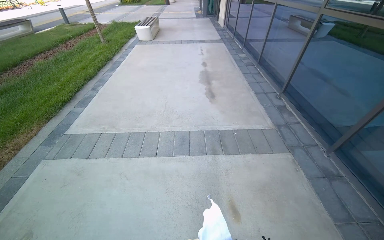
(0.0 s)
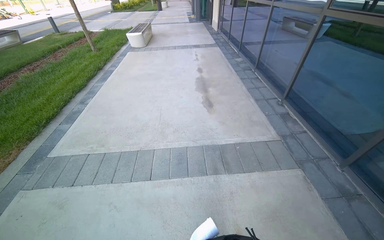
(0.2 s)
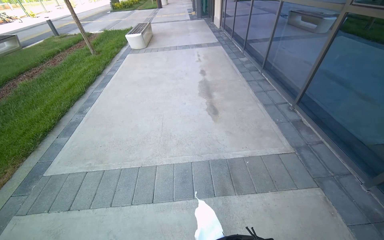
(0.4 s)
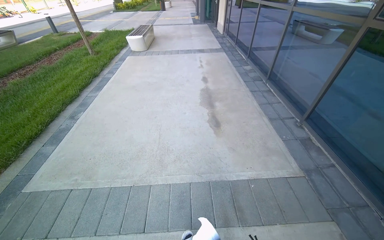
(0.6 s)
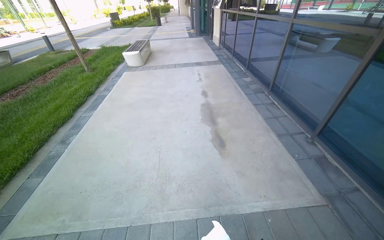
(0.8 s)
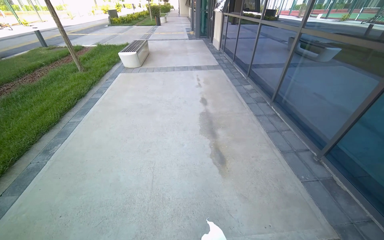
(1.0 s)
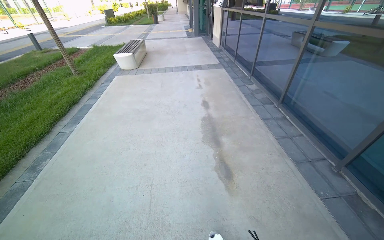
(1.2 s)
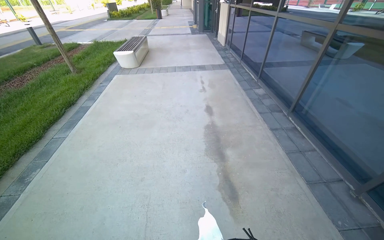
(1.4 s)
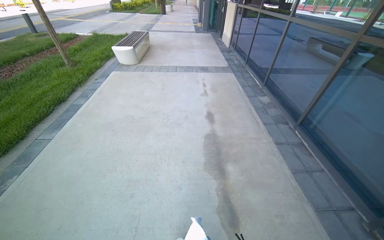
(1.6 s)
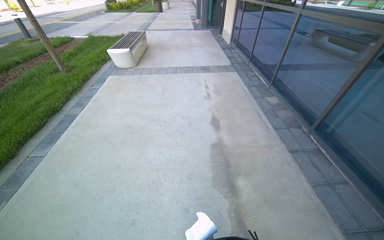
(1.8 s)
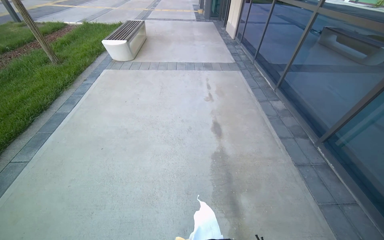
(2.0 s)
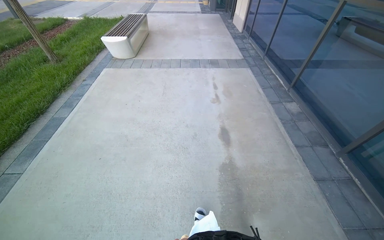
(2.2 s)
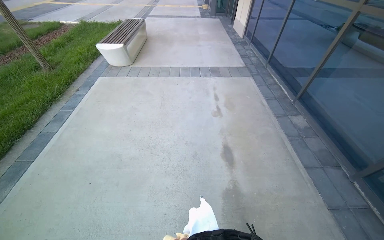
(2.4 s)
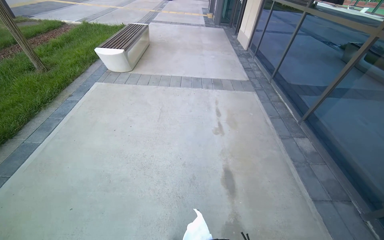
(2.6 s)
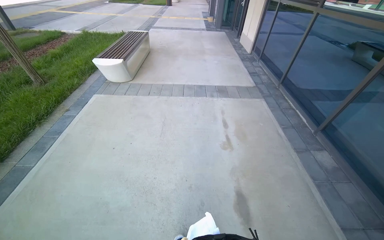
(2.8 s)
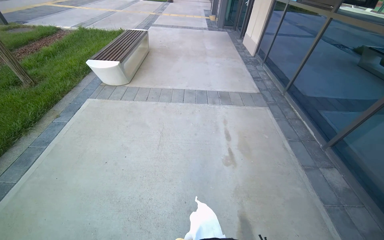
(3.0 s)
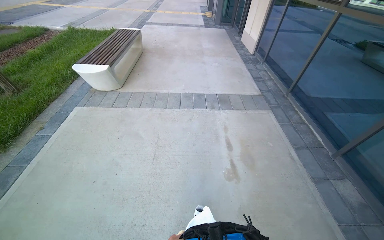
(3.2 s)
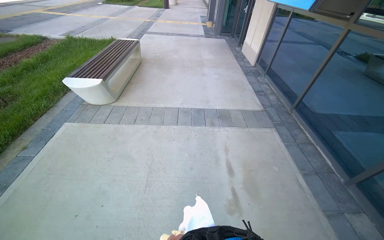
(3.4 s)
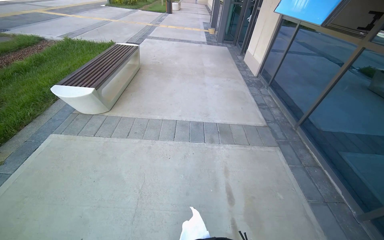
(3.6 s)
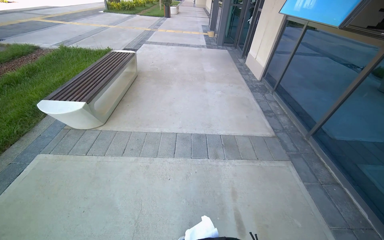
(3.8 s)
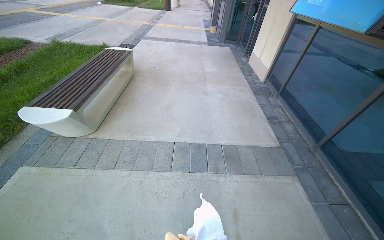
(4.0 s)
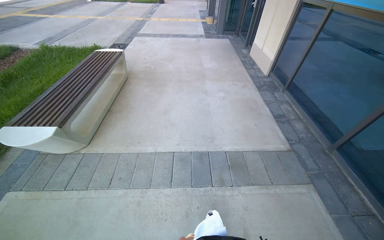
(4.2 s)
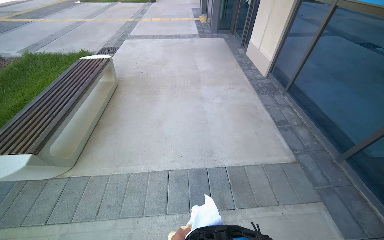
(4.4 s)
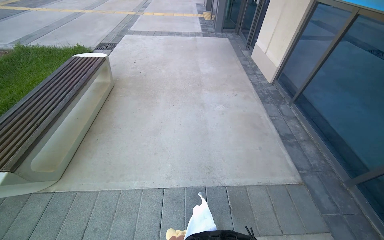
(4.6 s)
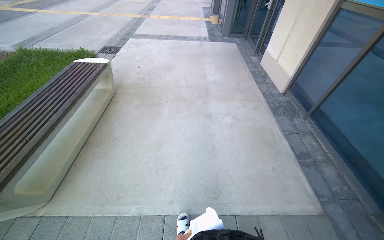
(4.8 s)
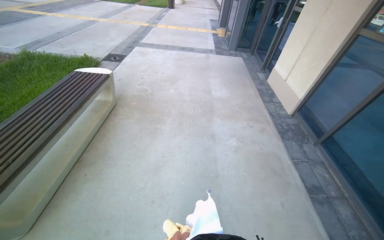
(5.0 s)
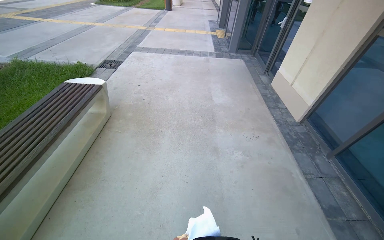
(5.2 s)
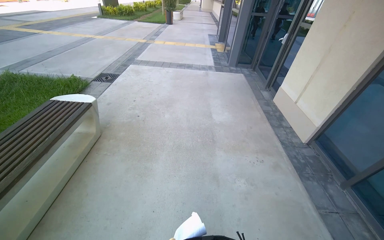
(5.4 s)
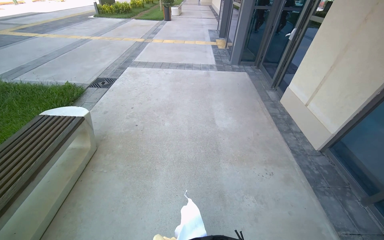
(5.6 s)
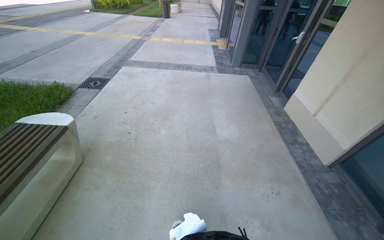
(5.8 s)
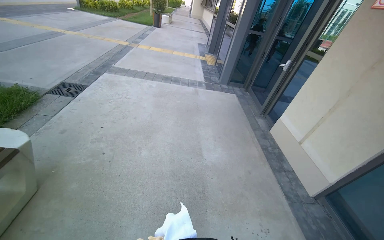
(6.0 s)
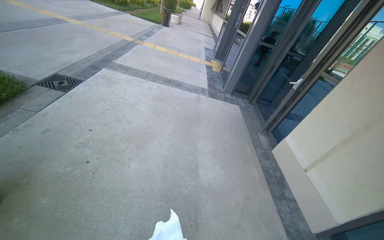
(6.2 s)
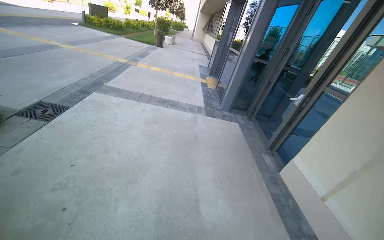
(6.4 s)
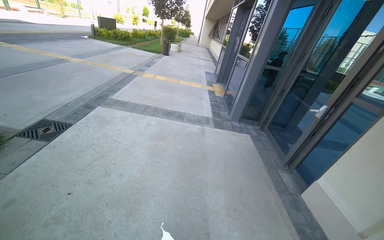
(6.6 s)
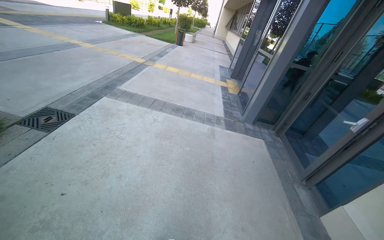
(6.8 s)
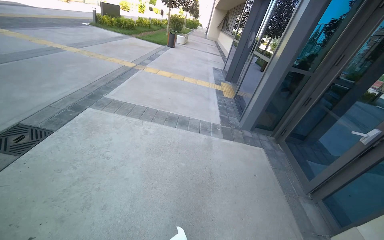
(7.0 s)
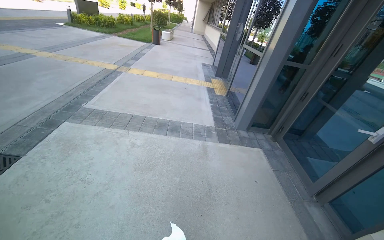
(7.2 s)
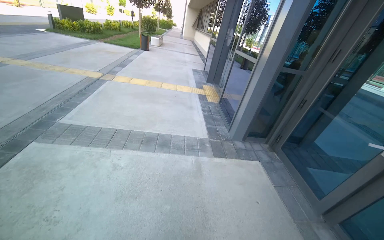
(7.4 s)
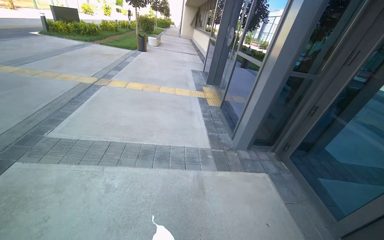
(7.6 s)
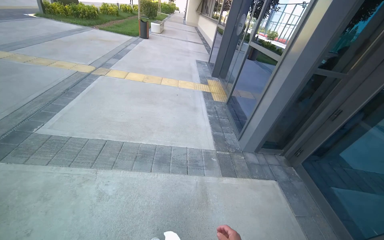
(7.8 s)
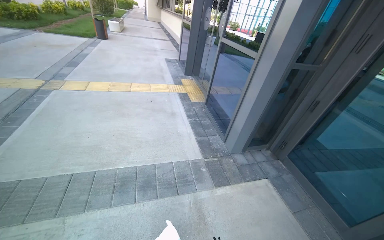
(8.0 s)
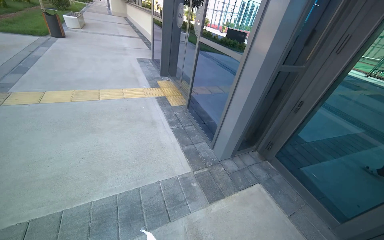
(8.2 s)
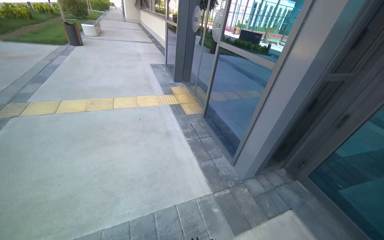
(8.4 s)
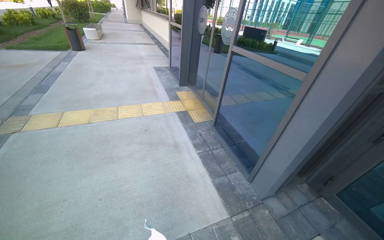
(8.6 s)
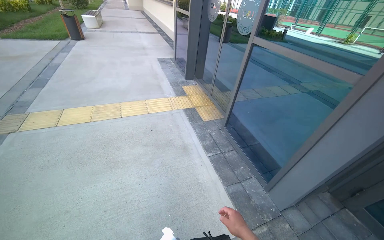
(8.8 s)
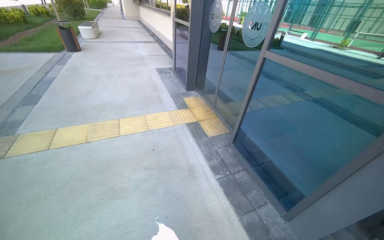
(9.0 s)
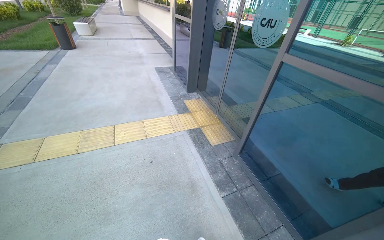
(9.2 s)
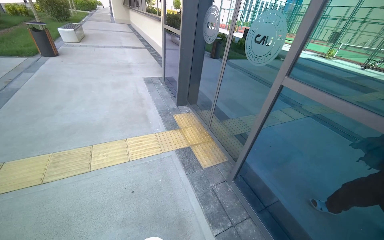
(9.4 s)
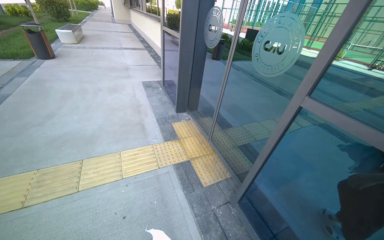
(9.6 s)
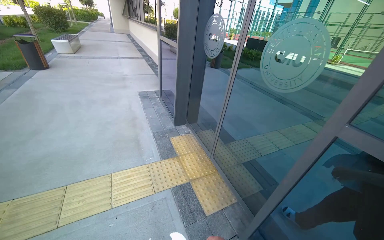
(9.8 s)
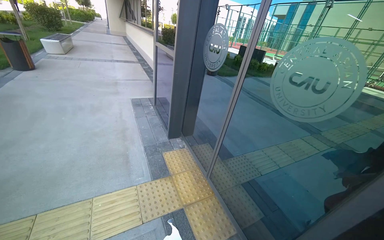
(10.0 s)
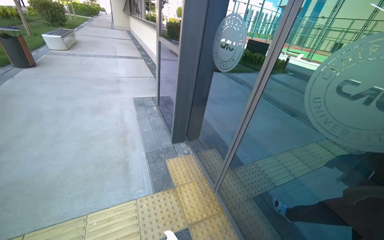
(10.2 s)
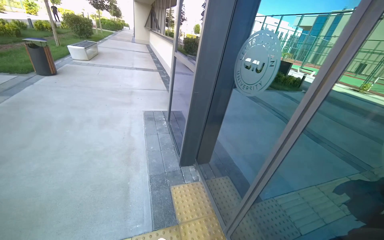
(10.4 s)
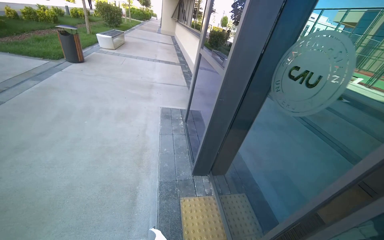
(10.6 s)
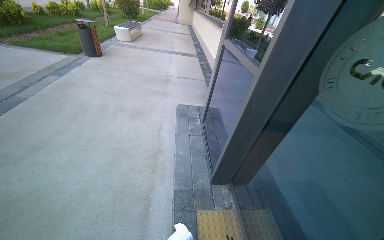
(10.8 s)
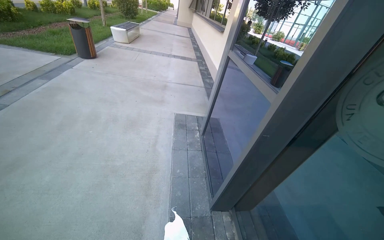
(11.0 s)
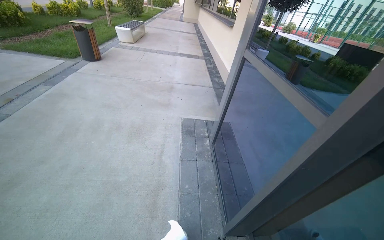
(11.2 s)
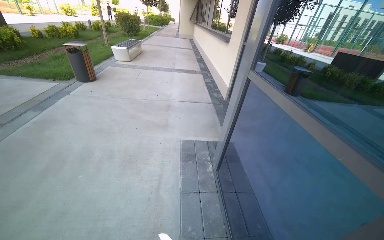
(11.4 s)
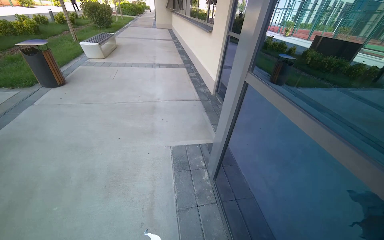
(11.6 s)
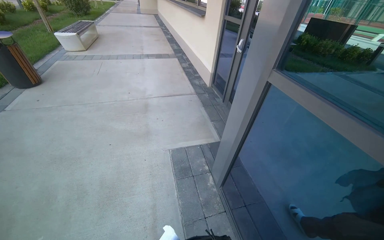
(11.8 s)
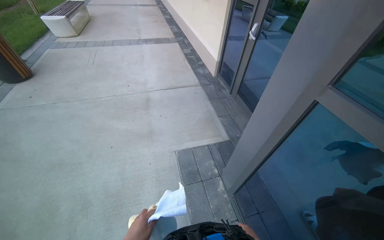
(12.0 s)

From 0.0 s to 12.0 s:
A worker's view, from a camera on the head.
Job: cleaning windows.
The whole recording: Cleaning glass door. The worker cleans the glass door using a squeegee and then wipes it with a cloth, also cleaning the door handle.
From 0.0 s to 1.6 s: The camera travels about 2 m.
From 1.6 s to 3.0 s: The camera travels about 1.5 m.
From 3.0 s to 4.4 s: The head travels roughly 1.5 m.
From 4.4 s to 6.0 s: The camera travels about 2 m.
From 6.0 s to 7.6 s: The camera travels roughly 2 m.
From 7.6 s to 9.0 s: The wearer moves approximately 1.5 m. The wearer looks roughly 15 degrees further to the right.
From 9.0 s to 10.4 s: The wearer moves about 1.5 m.
From 10.4 s to 12.0 s: The wearer moves about 2 m. The view tips downward by roughly 15 degrees.

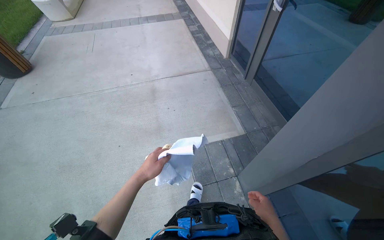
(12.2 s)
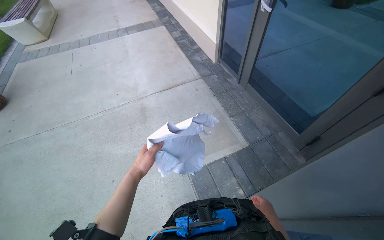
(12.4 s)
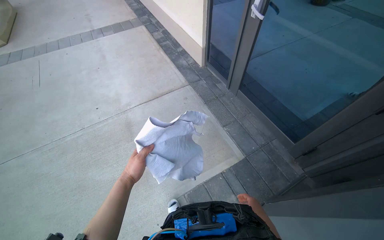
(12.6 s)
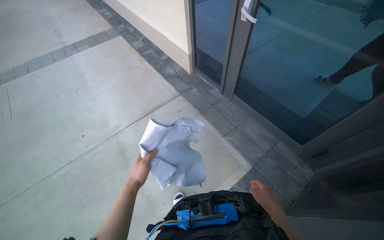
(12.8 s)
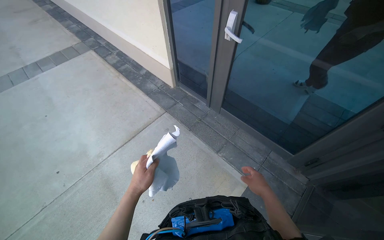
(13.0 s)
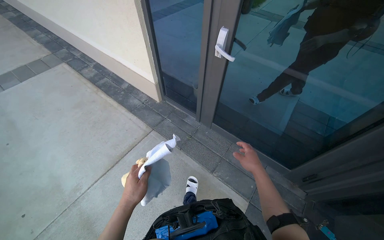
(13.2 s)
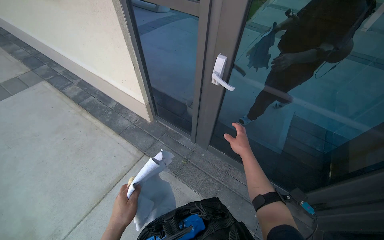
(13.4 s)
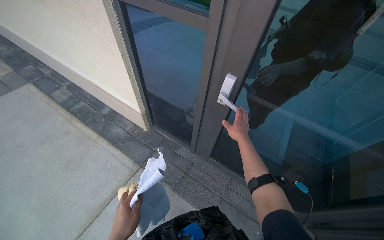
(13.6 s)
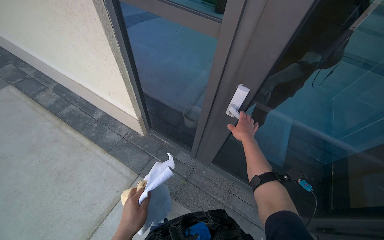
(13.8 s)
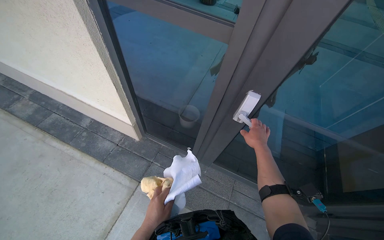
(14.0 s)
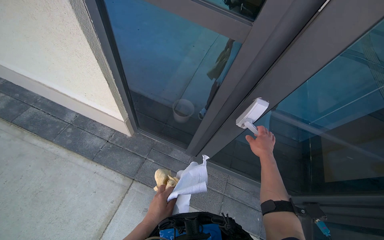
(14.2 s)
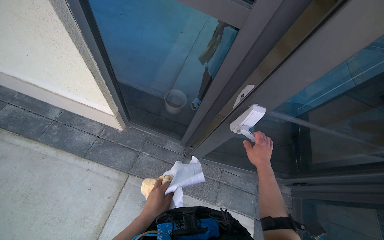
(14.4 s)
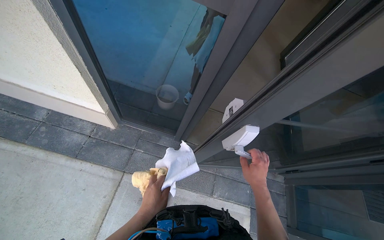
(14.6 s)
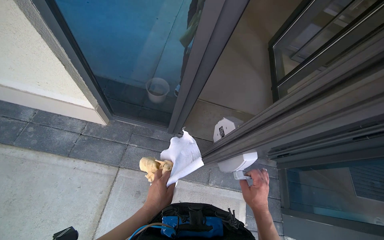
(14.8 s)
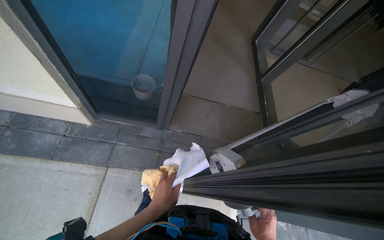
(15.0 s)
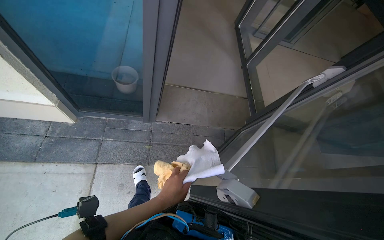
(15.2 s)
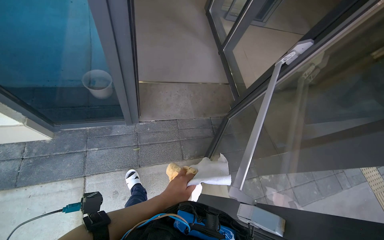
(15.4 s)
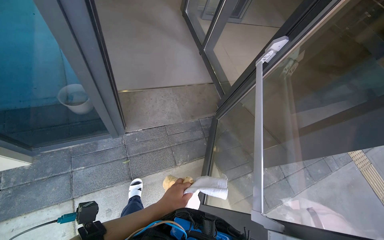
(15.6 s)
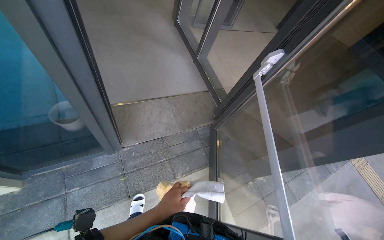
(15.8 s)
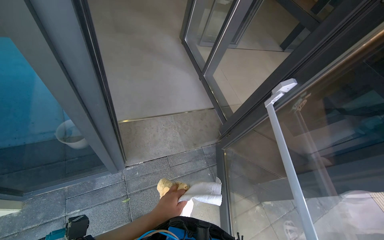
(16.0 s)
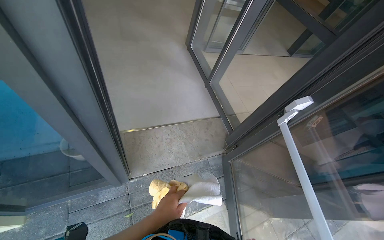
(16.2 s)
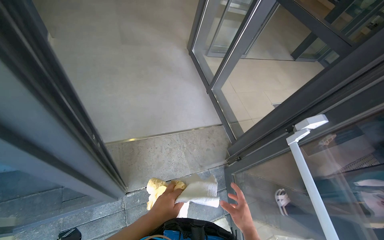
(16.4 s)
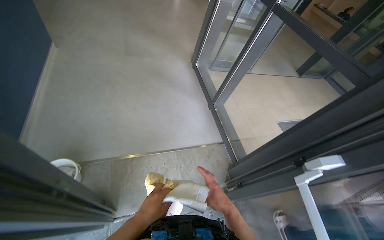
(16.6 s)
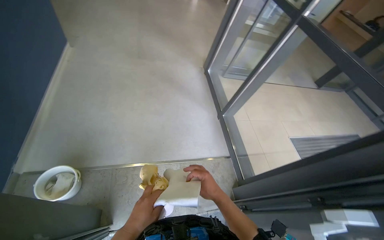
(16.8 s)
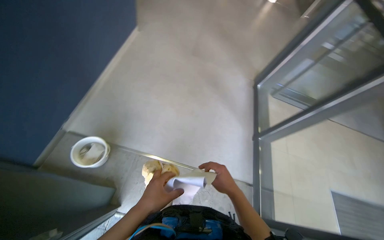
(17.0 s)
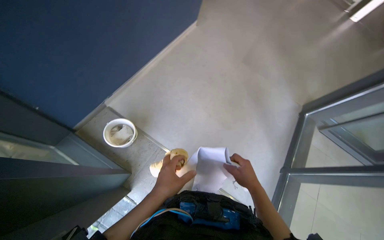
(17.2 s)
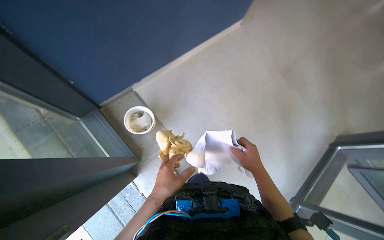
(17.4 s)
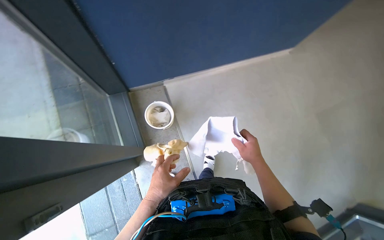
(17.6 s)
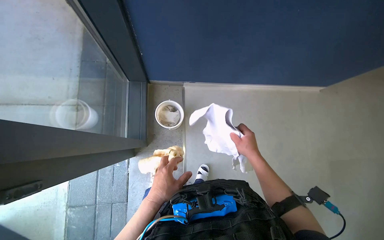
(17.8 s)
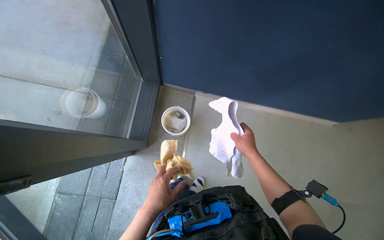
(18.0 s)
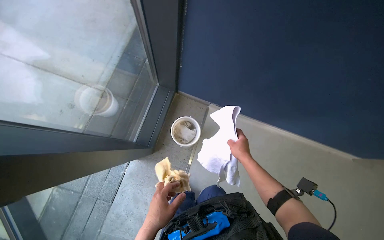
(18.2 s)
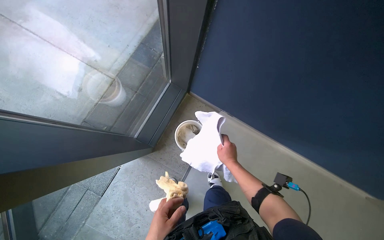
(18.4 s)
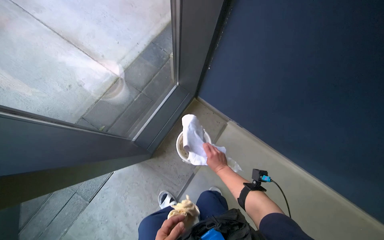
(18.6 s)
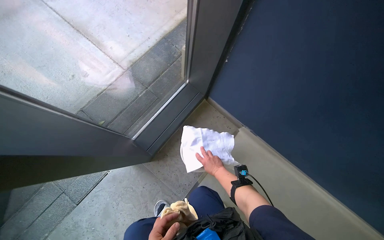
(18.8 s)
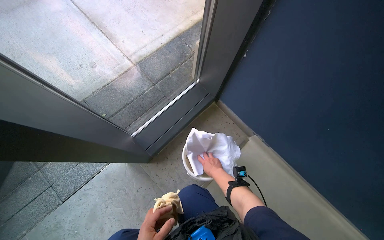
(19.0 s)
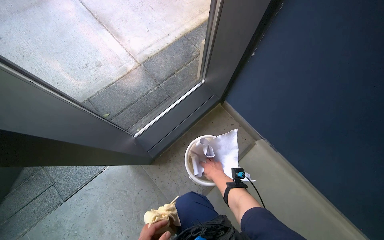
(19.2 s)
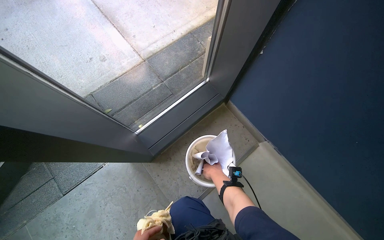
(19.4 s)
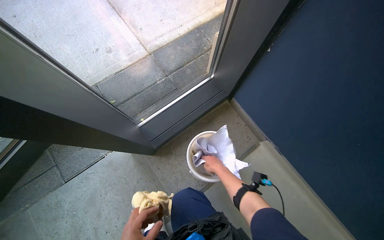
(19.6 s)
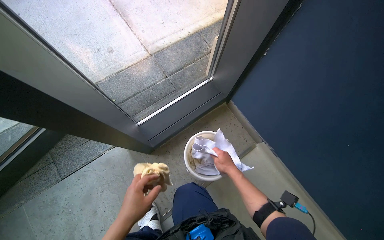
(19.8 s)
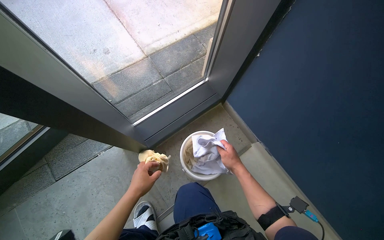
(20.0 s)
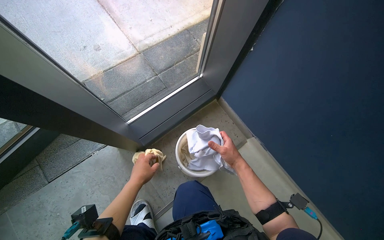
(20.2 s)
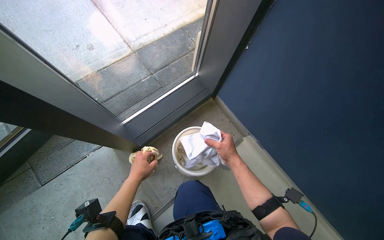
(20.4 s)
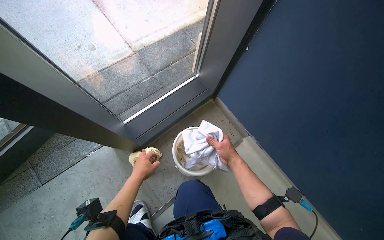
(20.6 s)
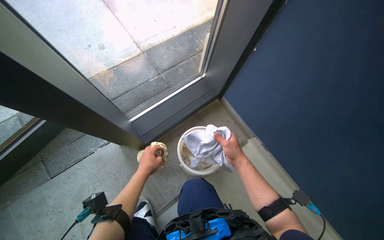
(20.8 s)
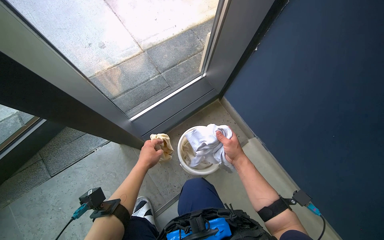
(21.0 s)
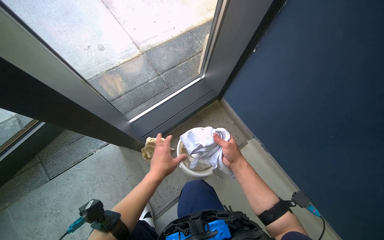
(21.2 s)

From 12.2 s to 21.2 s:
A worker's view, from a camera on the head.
Job: cleaning windows.
The whole recording: Cleaning glass door. The worker cleans the glass door using a squeegee and then wipes it with a cloth, also cleaning the door handle.
From 12.2 s to 13.8 s: The camera is carried about 1.5 m. The wearer looks approximately 45 degrees further to the right.
From 13.8 s to 15.2 s: The head turns to the right by some 30 degrees. The view tilts roughly 20 degrees downward.
From 15.2 s to 16.6 s: The camera is carried about 60 cm.
From 16.6 s to 18.2 s: The head travels about 50 cm. The wearer's head swings about 120 degrees to the left.
From 18.2 s to 19.8 s: The wearer moves some 40 cm. The wearer looks approximately 35 degrees further to the left.
